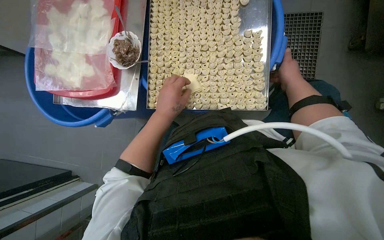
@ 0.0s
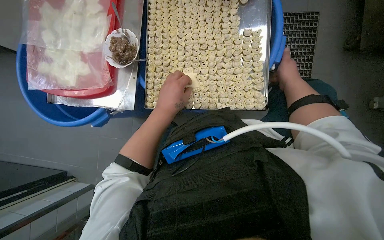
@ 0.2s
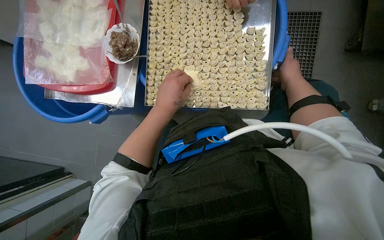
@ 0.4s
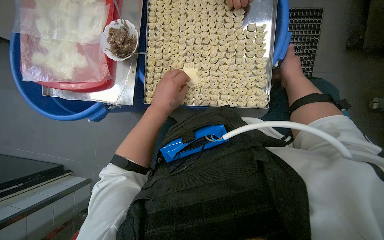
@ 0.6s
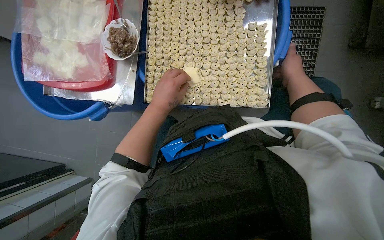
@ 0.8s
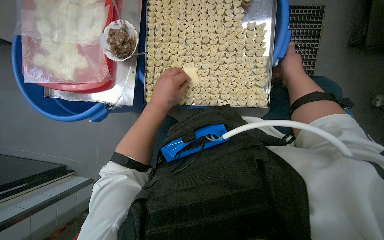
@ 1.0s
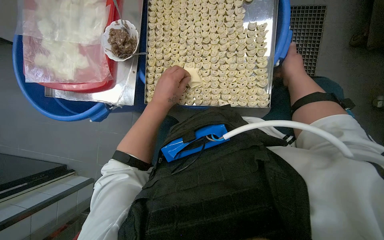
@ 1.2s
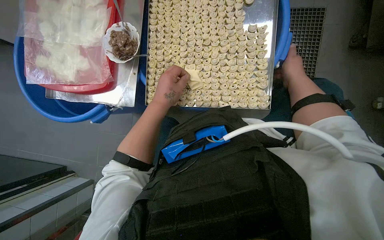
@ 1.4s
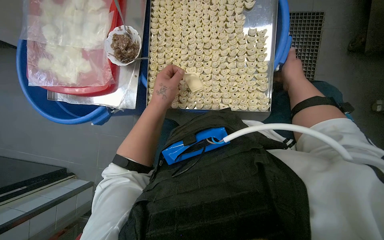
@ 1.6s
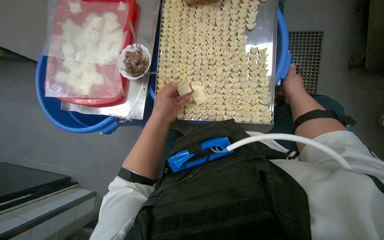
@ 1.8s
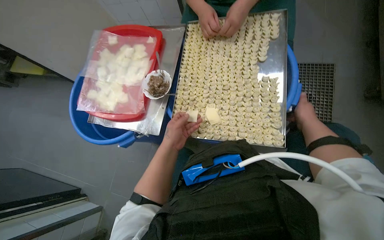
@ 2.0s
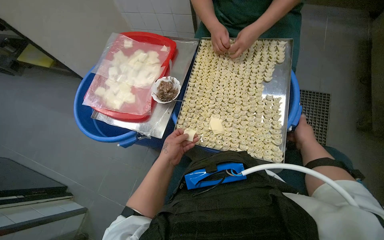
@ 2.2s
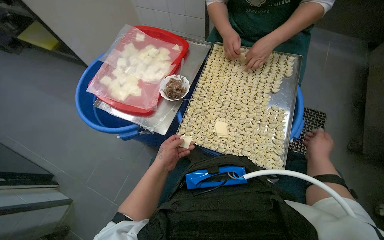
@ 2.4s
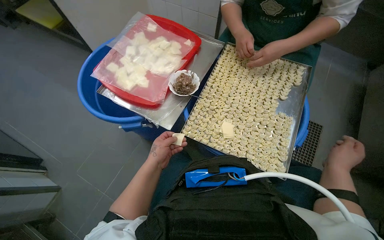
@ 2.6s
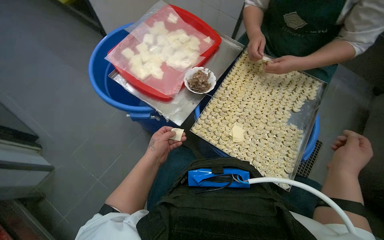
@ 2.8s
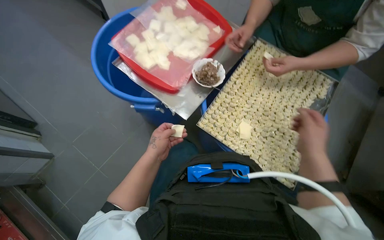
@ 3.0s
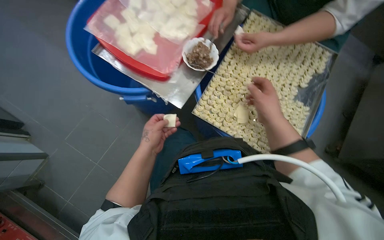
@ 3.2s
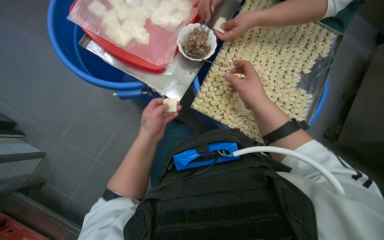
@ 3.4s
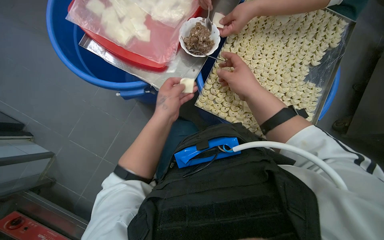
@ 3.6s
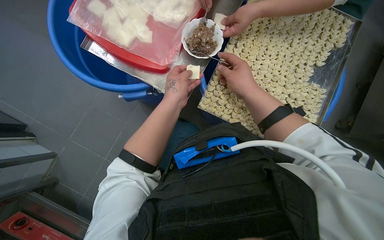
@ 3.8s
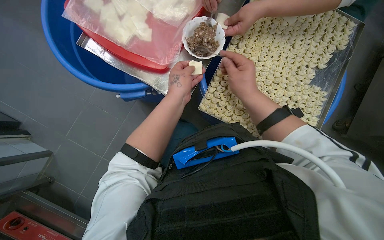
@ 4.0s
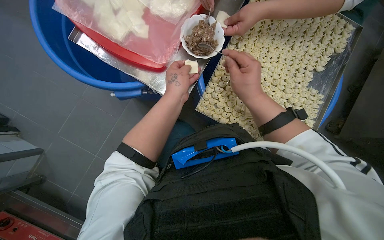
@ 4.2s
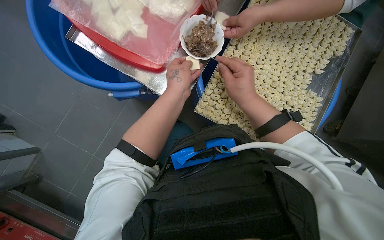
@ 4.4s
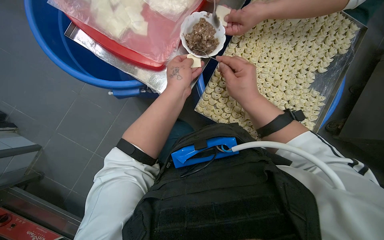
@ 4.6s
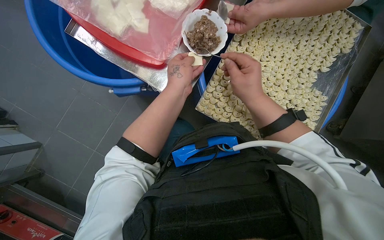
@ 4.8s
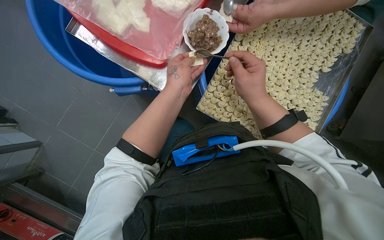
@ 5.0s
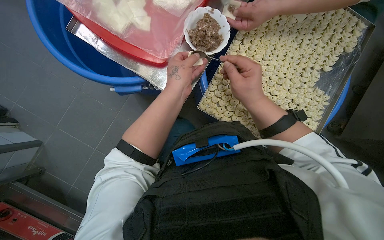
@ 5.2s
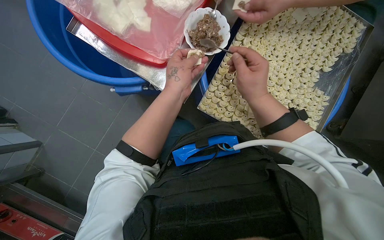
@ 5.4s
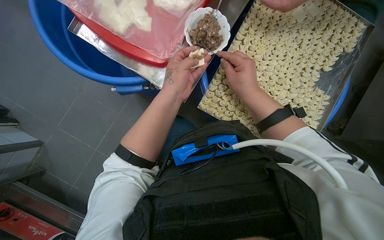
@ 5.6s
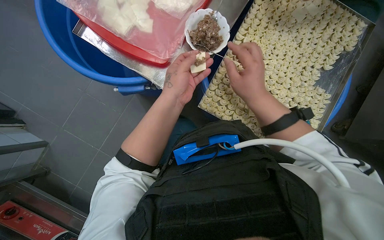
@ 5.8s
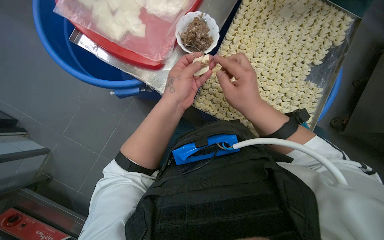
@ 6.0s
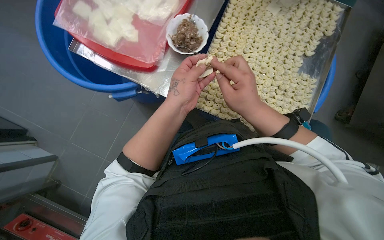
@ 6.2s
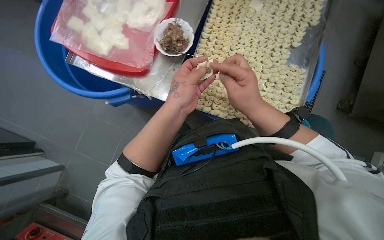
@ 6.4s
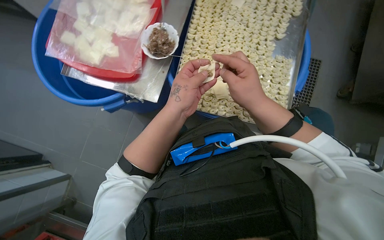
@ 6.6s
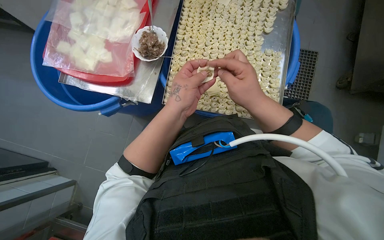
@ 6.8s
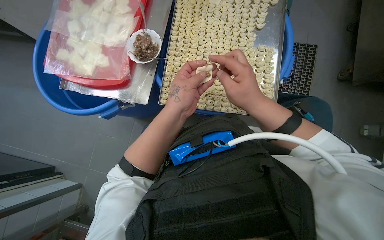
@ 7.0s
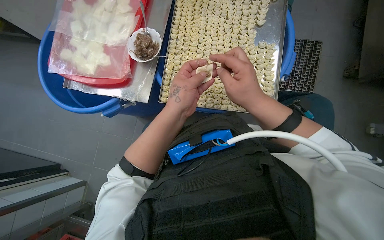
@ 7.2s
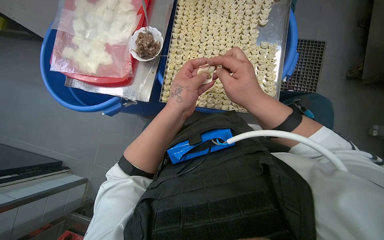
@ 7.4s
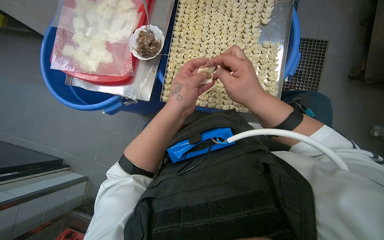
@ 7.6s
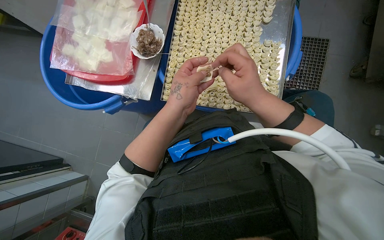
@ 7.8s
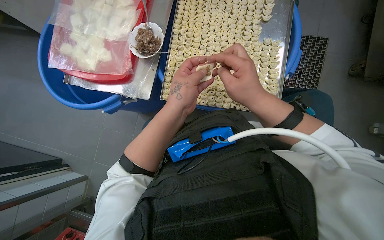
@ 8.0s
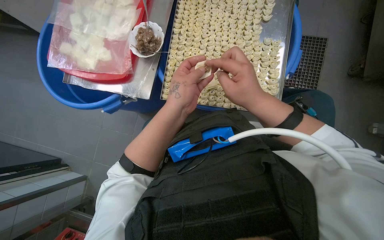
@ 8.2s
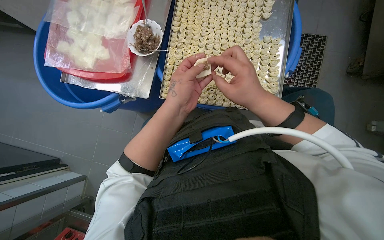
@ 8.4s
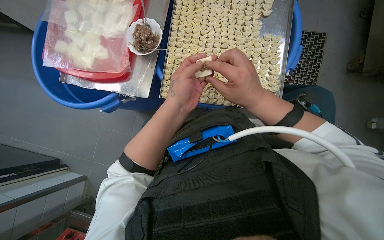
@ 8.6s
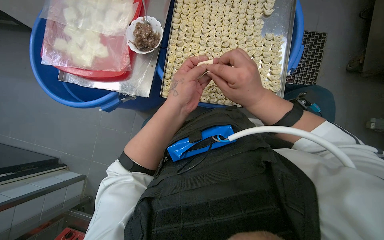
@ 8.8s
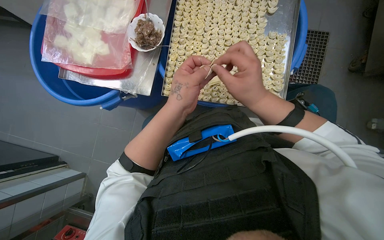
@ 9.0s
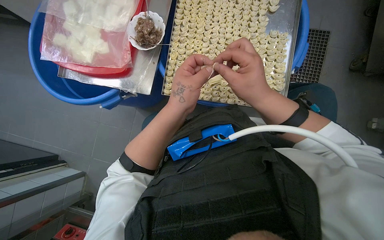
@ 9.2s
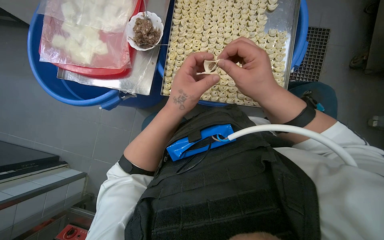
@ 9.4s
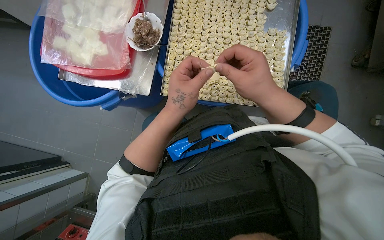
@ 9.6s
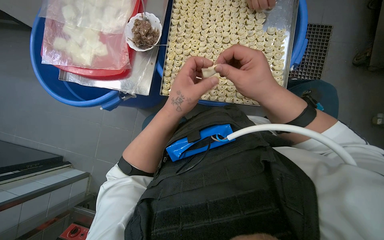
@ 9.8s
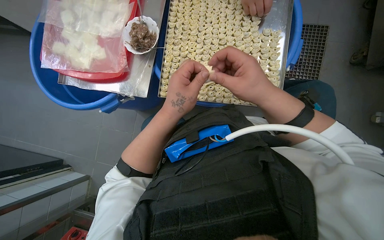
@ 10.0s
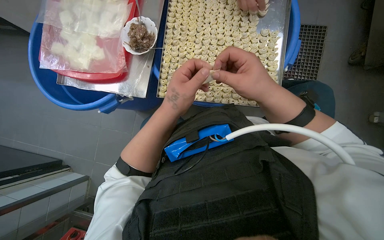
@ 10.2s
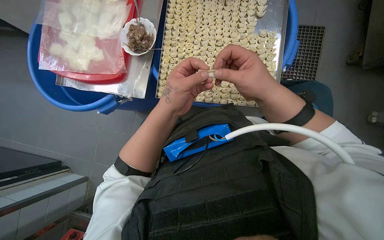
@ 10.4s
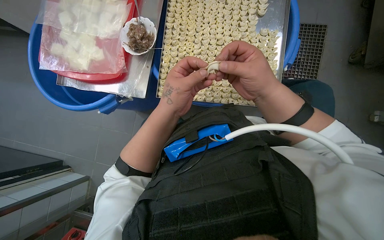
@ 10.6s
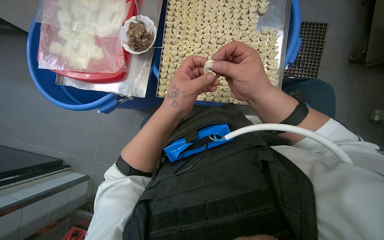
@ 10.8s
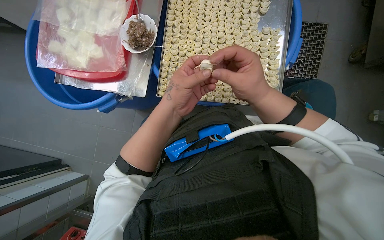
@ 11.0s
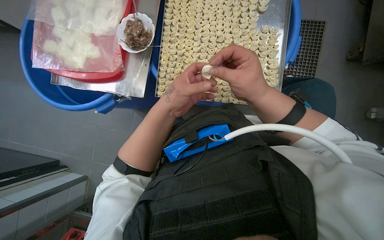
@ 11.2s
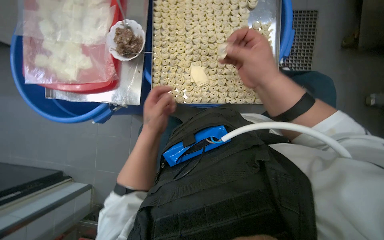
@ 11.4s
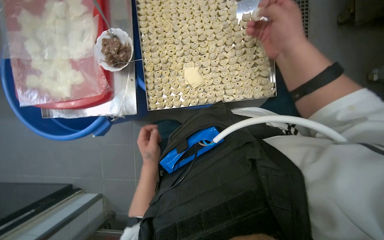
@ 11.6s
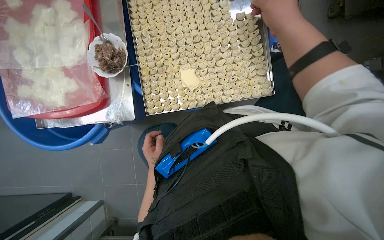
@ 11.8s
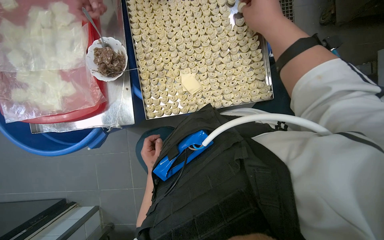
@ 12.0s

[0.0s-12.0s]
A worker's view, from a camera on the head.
Job: preparing food.
The whole recording: Making dumplings with meat filling. The worker picks up dough, fills it with meat, folds it, and places the finished dumpling on a tray.
0.0s to 1.6s: The hands work in one place, with small movements.
1.6s to 3.0s: The view tips upward by roughly 15 degrees. The scene turns approximately 35 degrees clockwise in the picture. The left hand moves down the picture, approximately 15 cm. The right hand goes some 15 cm nearer to the camera.
3.0s to 4.4s: The view tilts about 15 degrees downward. The right hand is displaced to the left and up the picture by approximately 20 cm, while the left hand goes some 20 cm up the picture.
4.4s to 6.0s: The hands are busy where they are.
7.6s to 10.4s: The hands stay close to where they were, moving slightly.
10.4s to 12.0s: The left hand is displaced farther from the camera, down the picture and to the left by some 30 cm. The right hand is displaced up the picture by roughly 15 cm.

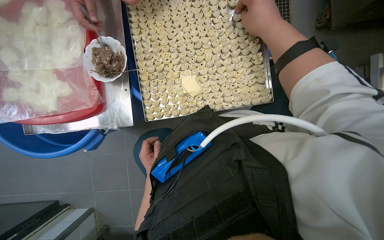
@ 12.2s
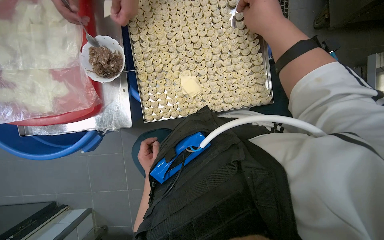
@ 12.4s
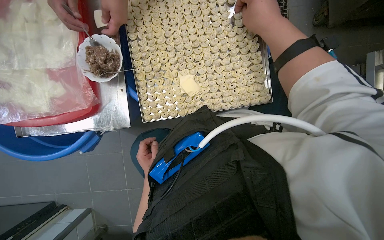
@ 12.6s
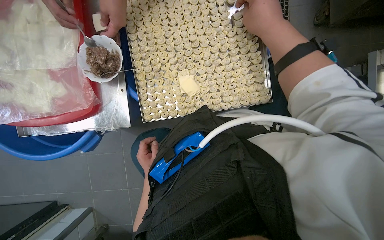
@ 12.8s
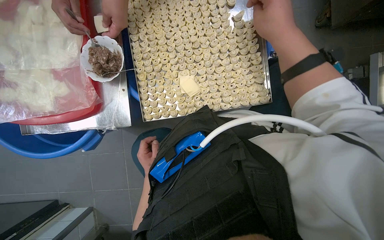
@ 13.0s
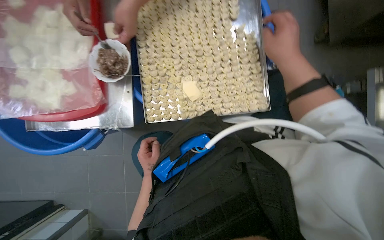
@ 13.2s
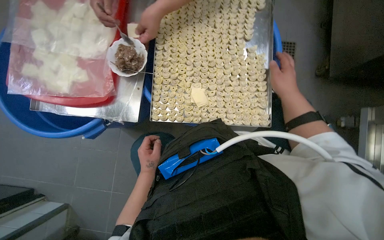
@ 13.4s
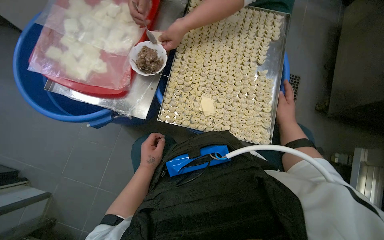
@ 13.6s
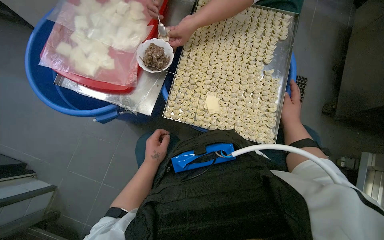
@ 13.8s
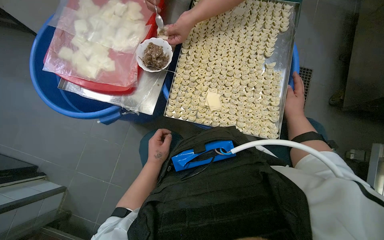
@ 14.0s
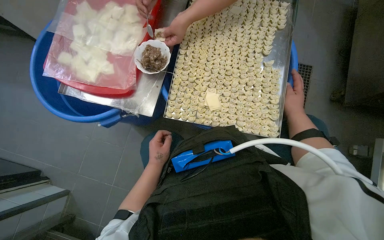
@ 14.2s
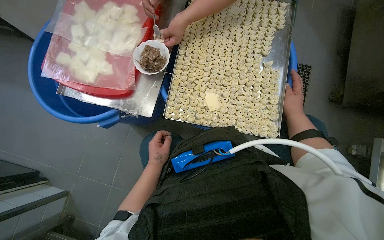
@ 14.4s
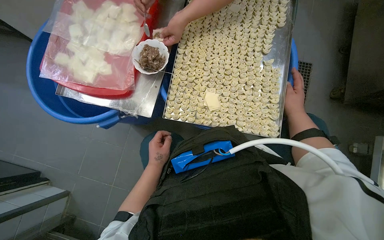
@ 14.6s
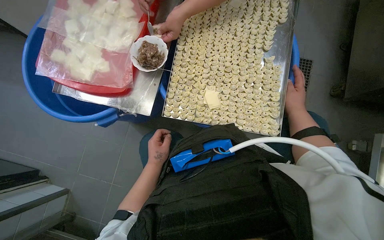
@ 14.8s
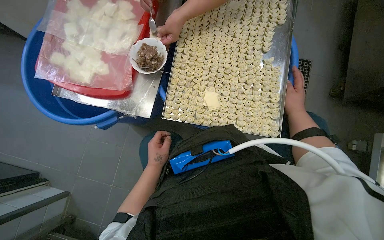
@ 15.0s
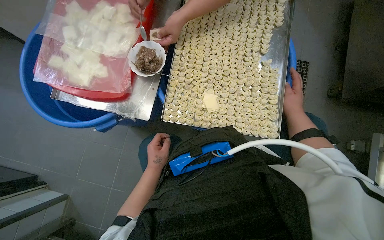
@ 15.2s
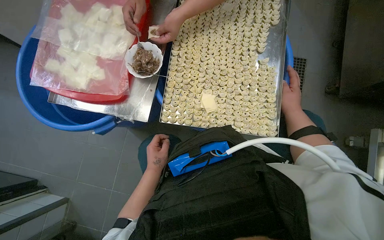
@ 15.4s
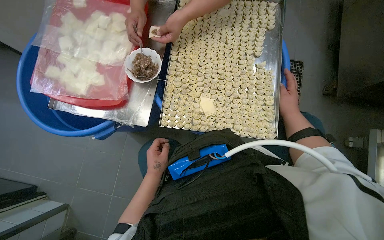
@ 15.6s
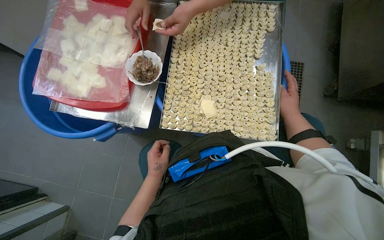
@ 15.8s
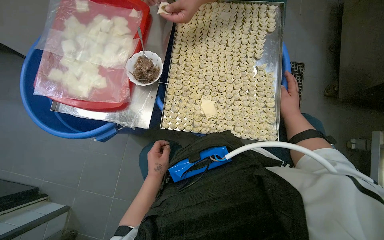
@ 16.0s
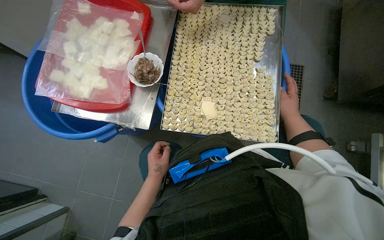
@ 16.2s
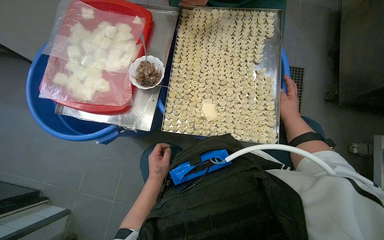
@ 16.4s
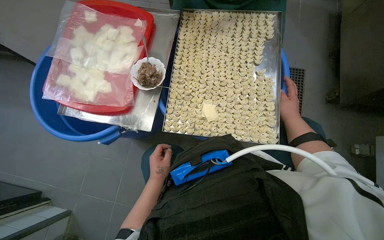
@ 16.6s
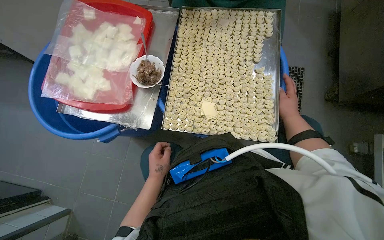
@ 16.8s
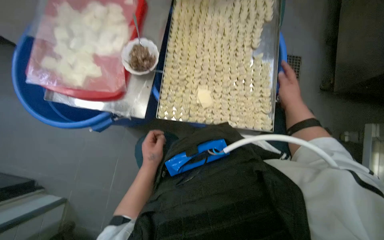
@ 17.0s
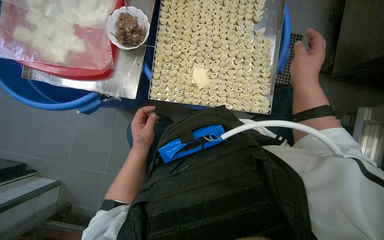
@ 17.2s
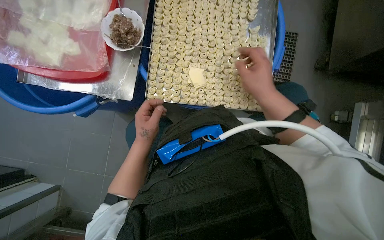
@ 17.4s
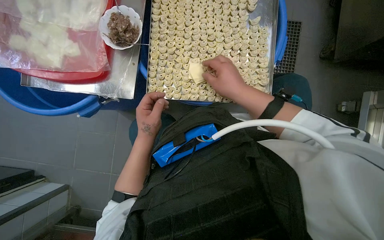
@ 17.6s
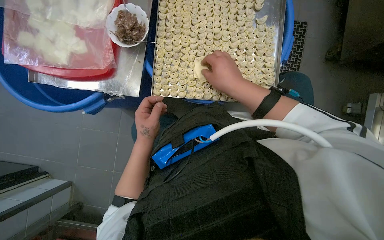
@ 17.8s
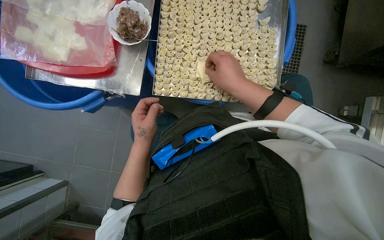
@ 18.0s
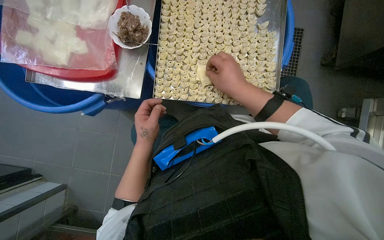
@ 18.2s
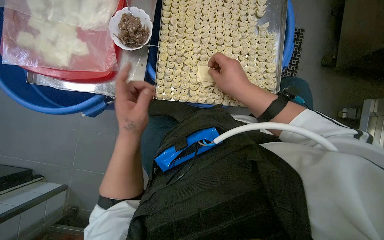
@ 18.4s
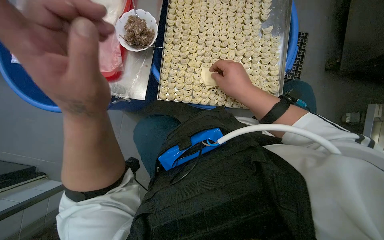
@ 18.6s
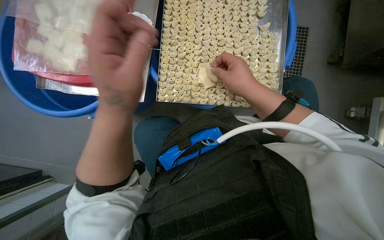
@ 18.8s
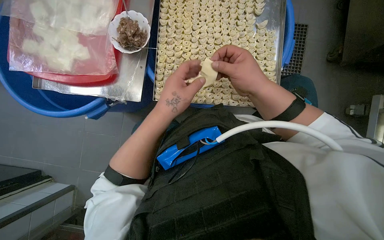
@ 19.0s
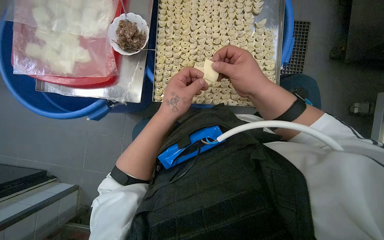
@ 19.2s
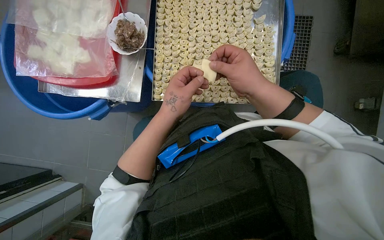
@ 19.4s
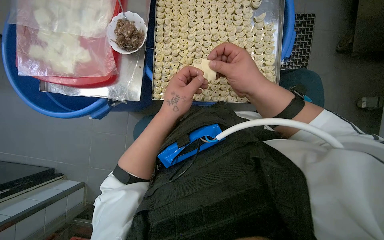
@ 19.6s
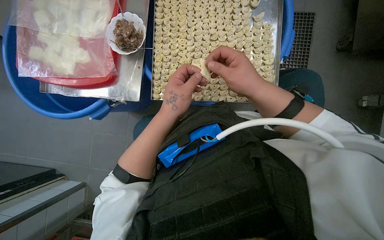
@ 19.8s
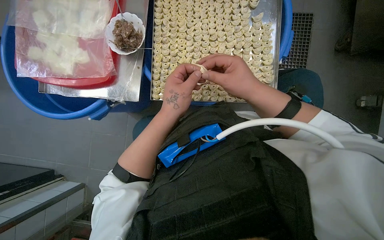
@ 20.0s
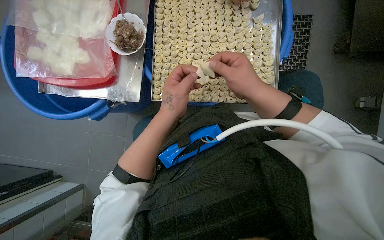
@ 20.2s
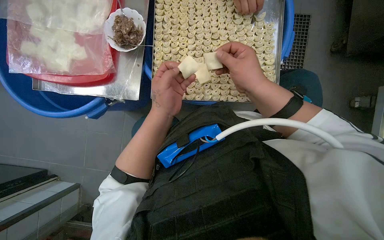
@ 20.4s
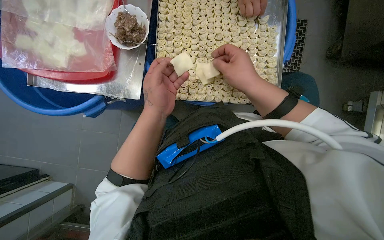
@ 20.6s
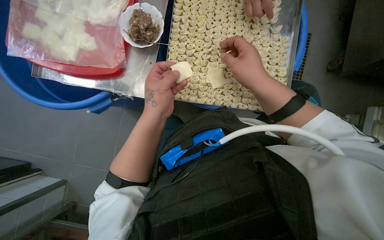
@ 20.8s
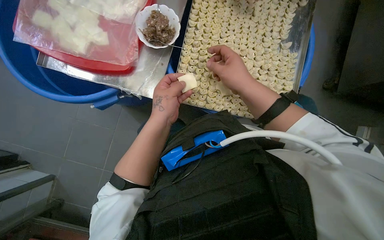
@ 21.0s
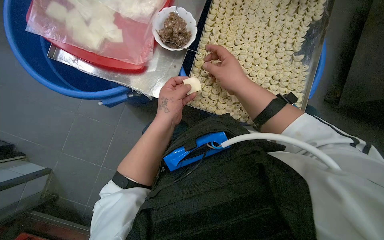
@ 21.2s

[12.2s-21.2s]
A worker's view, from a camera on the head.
Job: preparing food.
The whole recording: Making dumplings with meat filling. The worker picks up dough, fills it with meat, folds it, and places the finished dumpling on a tray.
13.8s to 16.6s: The hands work in one place, with small movements.
16.6s to 18.2s: The right hand goes some 25 cm to the left and nearer to the camera.
18.2s to 19.8s: The left hand shifts about 15 cm to the right and up the picture, and travels nearer to the camera and back again, some 25 cm each way.
